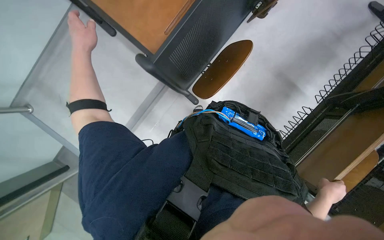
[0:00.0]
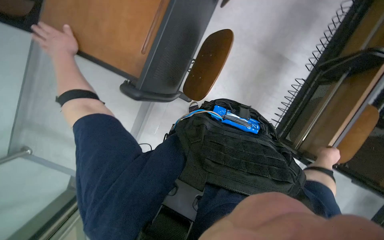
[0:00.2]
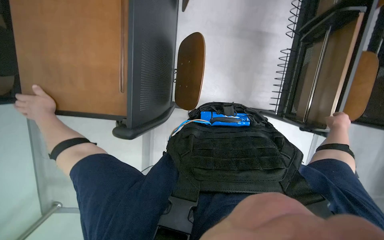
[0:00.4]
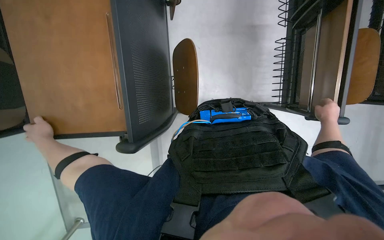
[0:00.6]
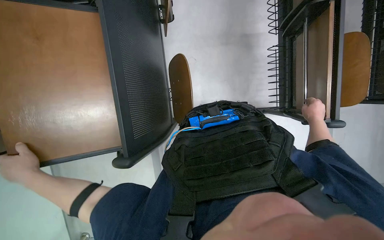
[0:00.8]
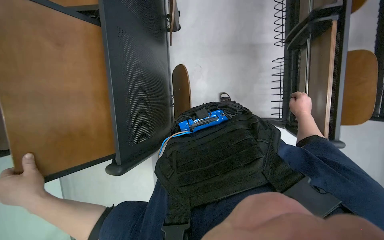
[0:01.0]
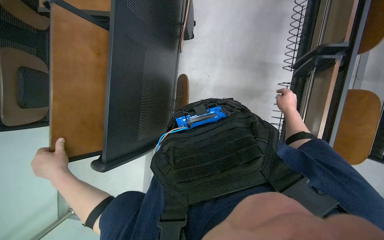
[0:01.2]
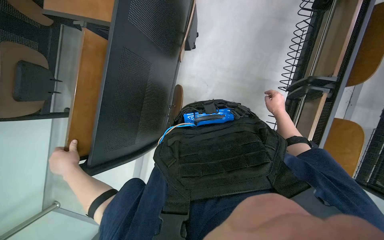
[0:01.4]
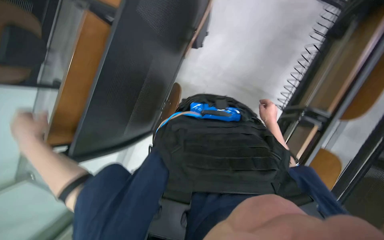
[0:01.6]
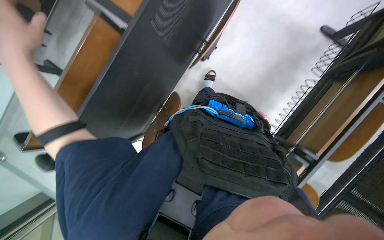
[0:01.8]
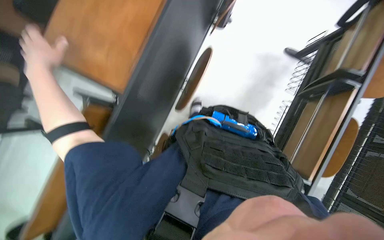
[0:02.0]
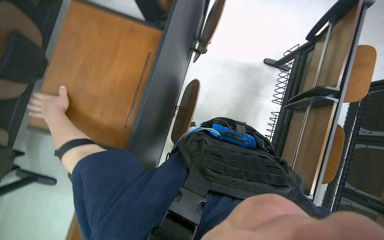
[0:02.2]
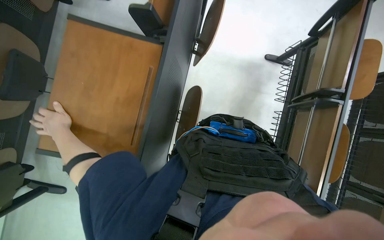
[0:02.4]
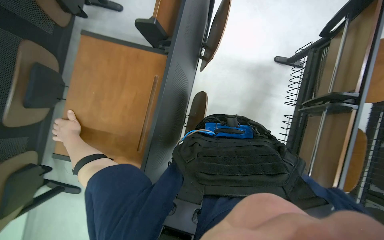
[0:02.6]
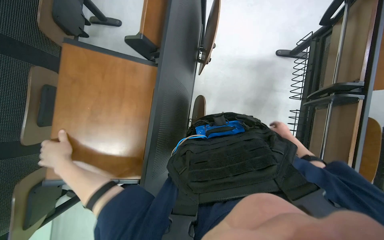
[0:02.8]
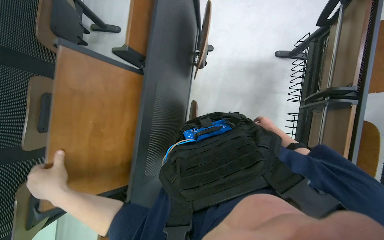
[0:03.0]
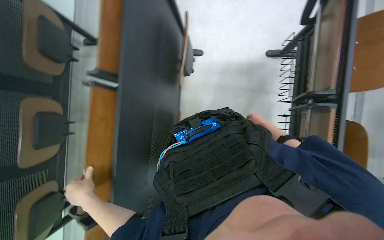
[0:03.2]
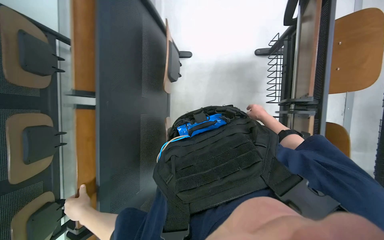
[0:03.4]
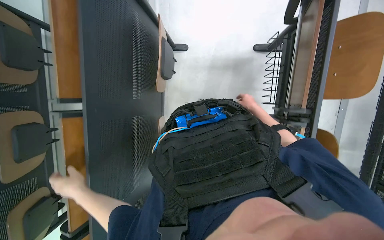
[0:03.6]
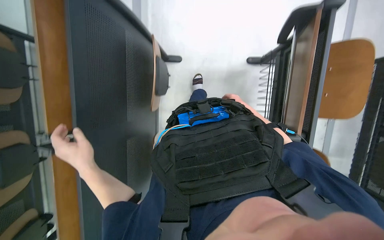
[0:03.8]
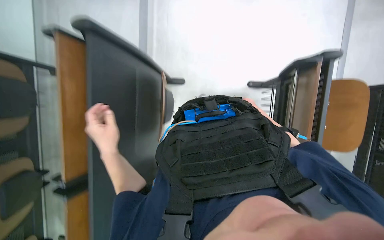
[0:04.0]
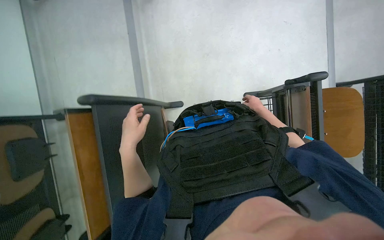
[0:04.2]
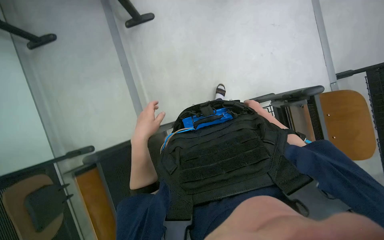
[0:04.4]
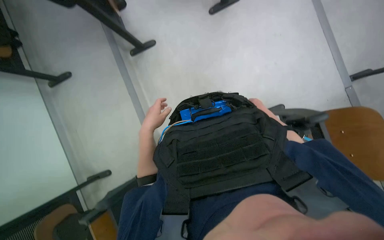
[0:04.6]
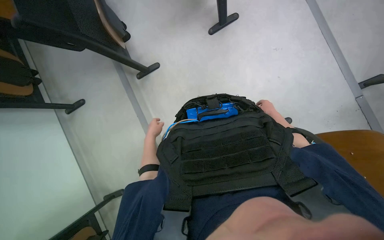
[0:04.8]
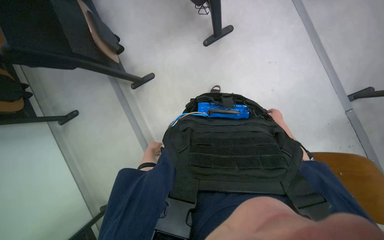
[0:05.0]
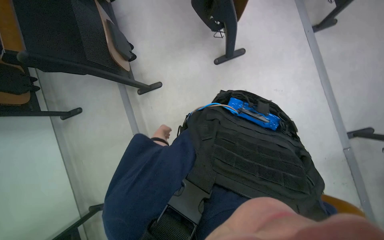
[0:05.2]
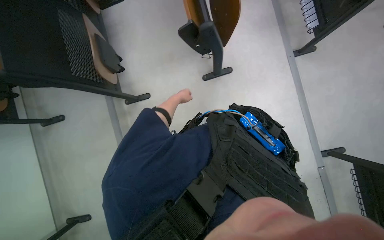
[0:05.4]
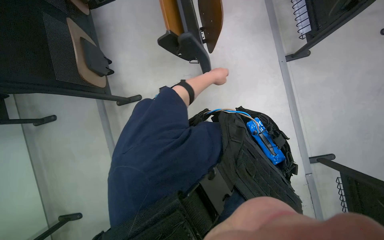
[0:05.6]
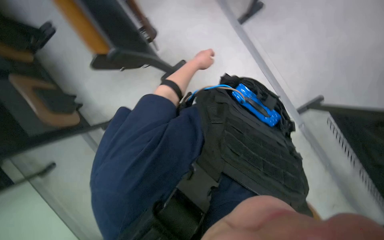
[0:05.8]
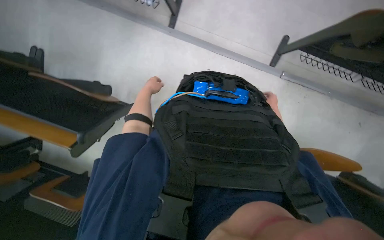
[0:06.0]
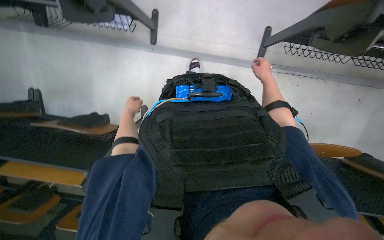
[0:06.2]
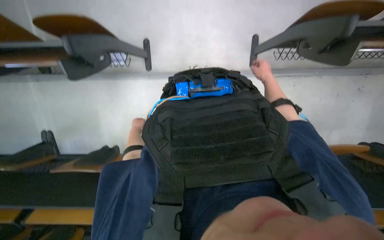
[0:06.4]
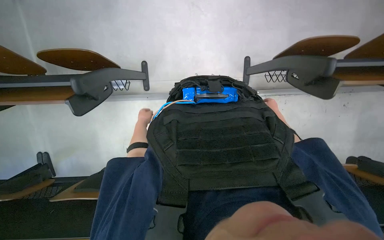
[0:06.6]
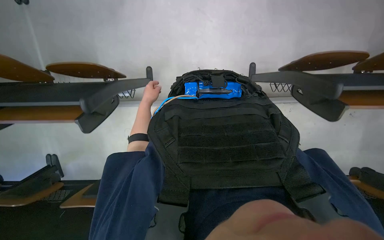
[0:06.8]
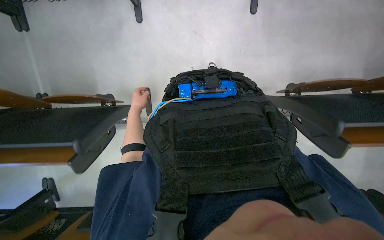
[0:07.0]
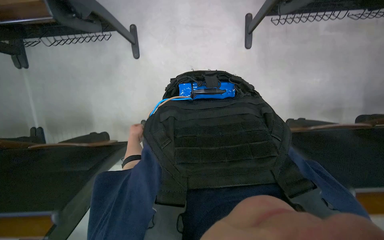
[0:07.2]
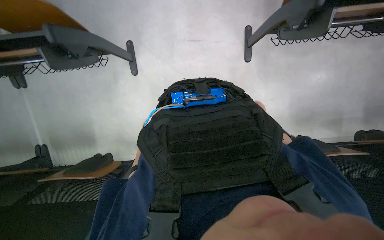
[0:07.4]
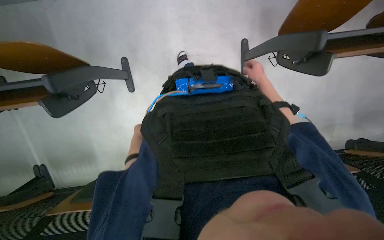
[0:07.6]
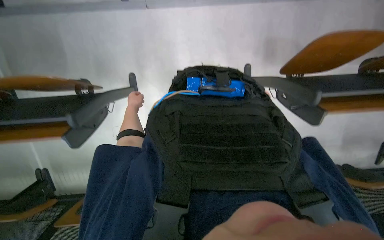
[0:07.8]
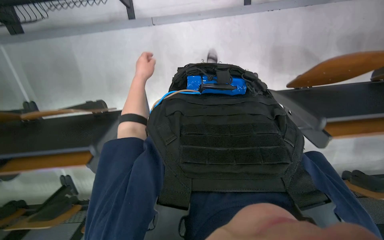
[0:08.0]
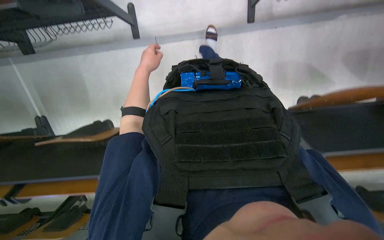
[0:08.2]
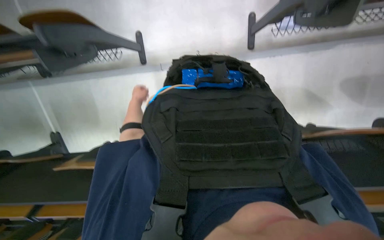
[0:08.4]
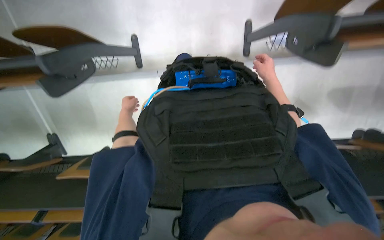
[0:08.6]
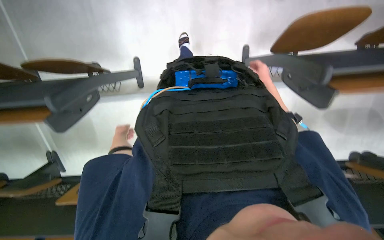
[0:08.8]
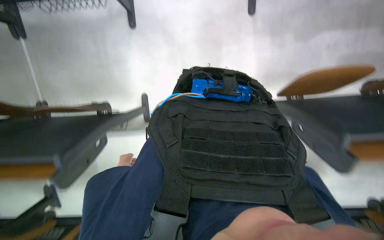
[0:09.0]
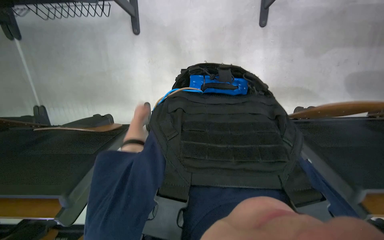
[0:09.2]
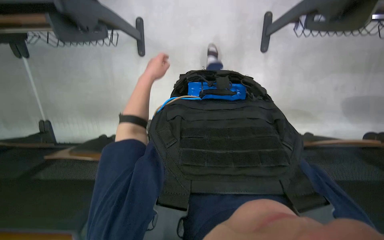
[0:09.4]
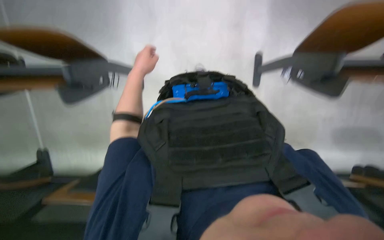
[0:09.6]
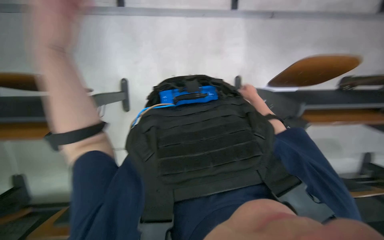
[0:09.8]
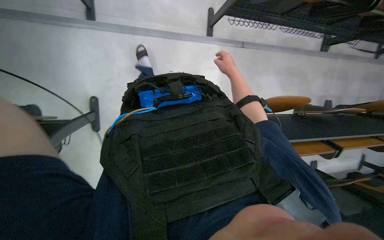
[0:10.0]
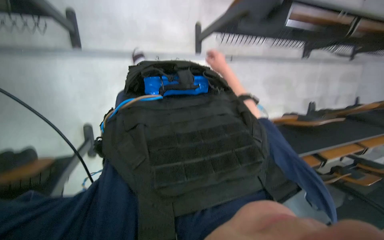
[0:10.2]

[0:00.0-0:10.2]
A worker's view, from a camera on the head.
Job: organizing items.
The whole recording: Arranging chairs and desks. The worker arranges chairs and desks in the room.
0:00.0 to 0:01.4: The camera pitches upward, by approximately 15 degrees. The scene rotates counterclockwise by about 25 degrees.
0:01.4 to 0:03.0: The view tilts approximately 15 degrees upward. The left hand heads nearer to the camera, covering about 20 cm.
0:03.0 to 0:04.4: The camera travels roughly 60 cm.
0:05.8 to 0:07.2: The wearer looks roughly 15 degrees further upward. The scene rotates counterclockwise by roughly 35 degrees.
0:07.2 to 0:08.8: The view tilts about 20 degrees upward.
0:08.8 to 0:10.2: The camera sweeps to the right, by roughly 20 degrees. The view tilts approximately 20 degrees upward.

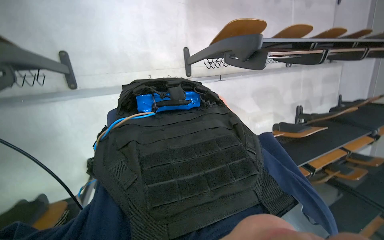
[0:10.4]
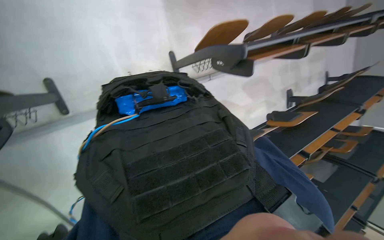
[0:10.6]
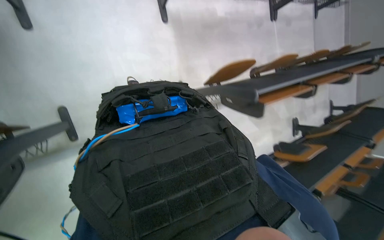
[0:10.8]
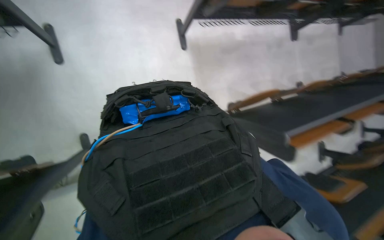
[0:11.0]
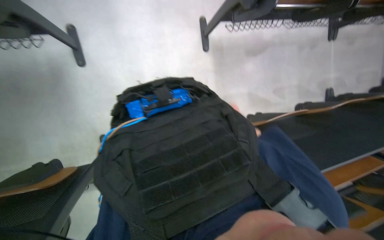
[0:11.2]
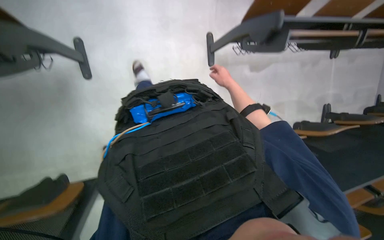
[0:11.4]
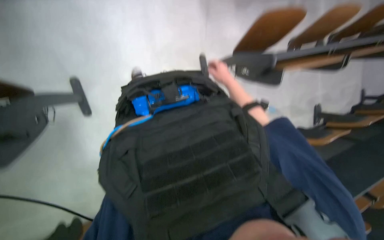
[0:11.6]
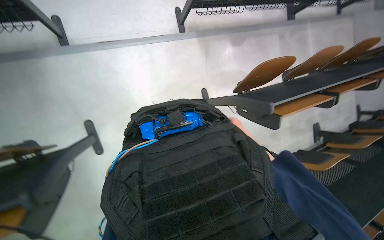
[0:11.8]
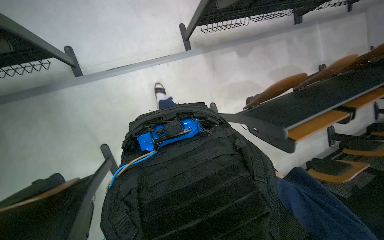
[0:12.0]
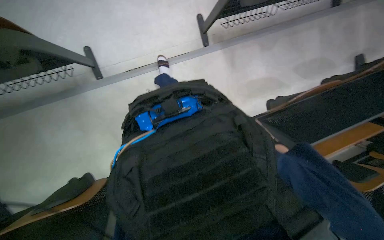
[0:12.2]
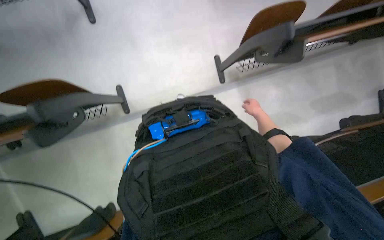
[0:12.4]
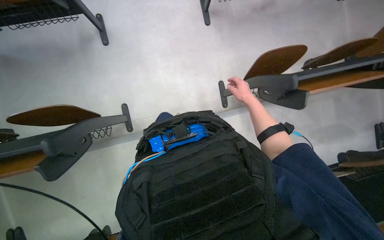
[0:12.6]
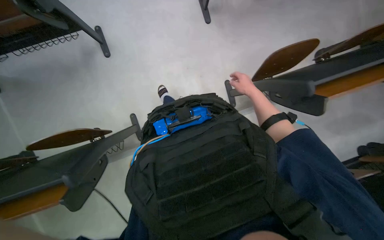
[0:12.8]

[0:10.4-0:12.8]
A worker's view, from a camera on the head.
Job: organizing items.
The whole recording: Arranging chairs and desks. The worker arranges chairs and desks in the room.
0:10.4 to 0:11.6: The view tips upward by approximately 25 degrees.
0:11.6 to 0:12.8: The head travels roughly 50 cm. The view swings some 15 degrees to the left.

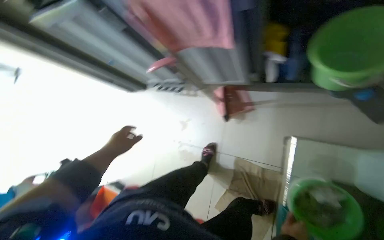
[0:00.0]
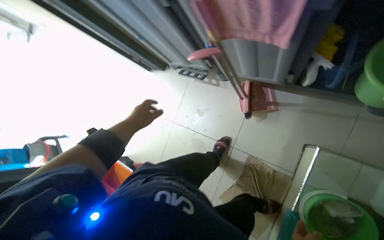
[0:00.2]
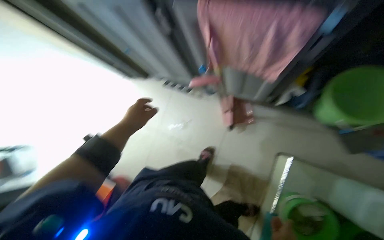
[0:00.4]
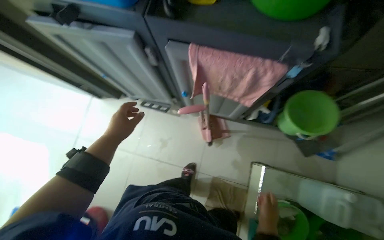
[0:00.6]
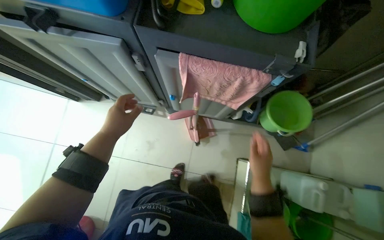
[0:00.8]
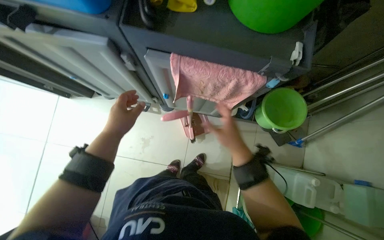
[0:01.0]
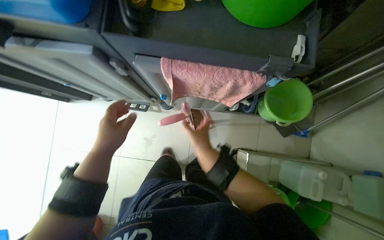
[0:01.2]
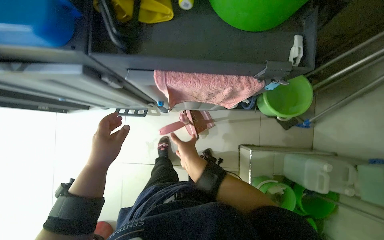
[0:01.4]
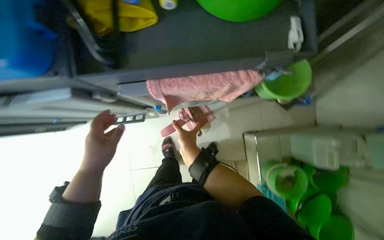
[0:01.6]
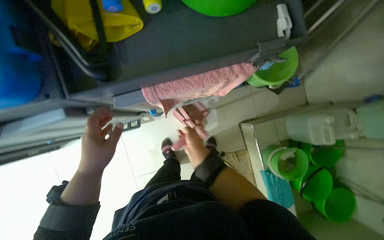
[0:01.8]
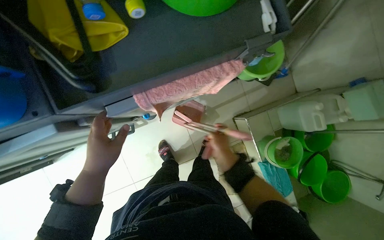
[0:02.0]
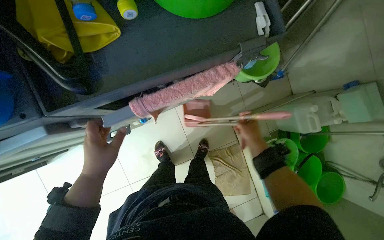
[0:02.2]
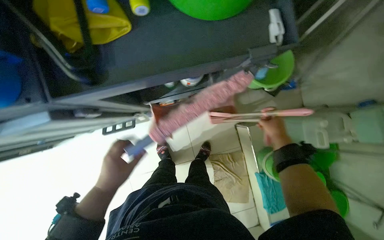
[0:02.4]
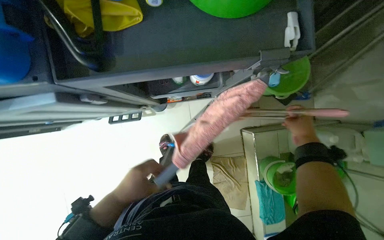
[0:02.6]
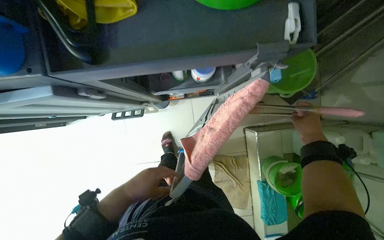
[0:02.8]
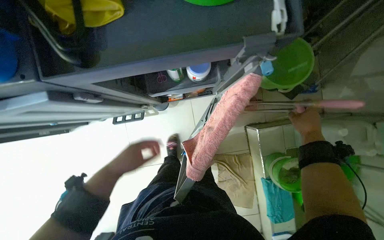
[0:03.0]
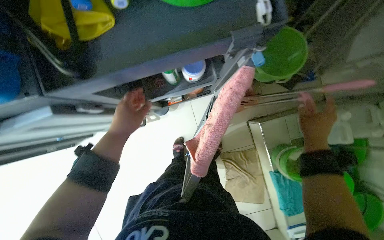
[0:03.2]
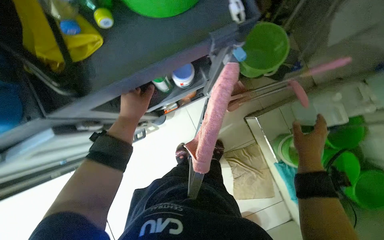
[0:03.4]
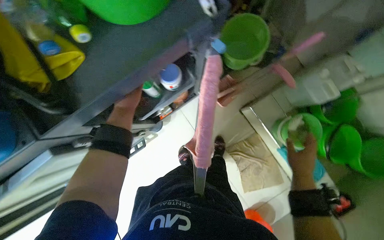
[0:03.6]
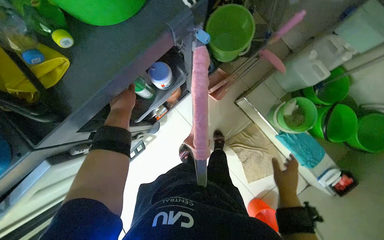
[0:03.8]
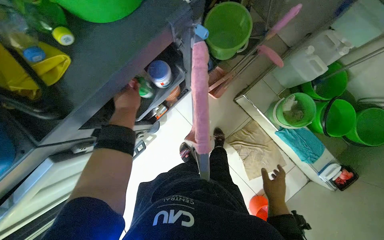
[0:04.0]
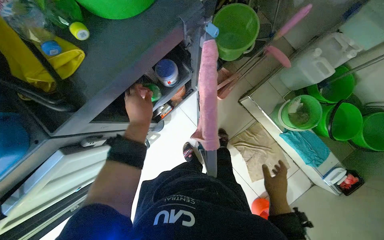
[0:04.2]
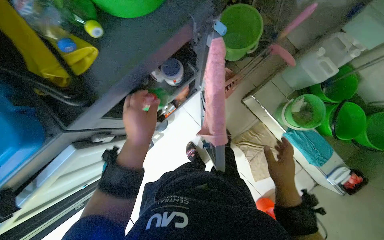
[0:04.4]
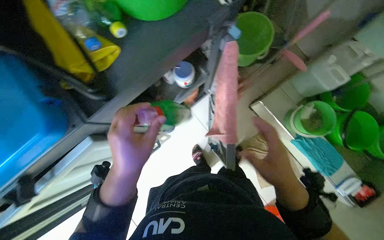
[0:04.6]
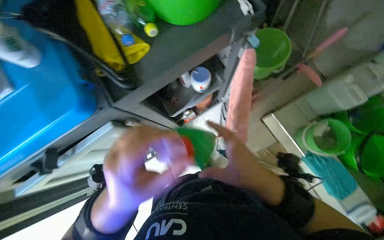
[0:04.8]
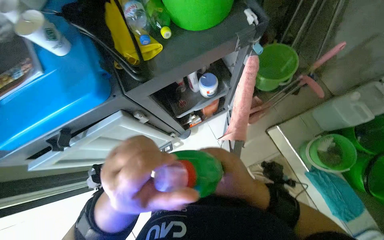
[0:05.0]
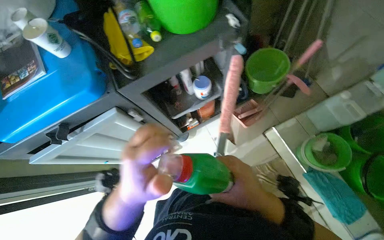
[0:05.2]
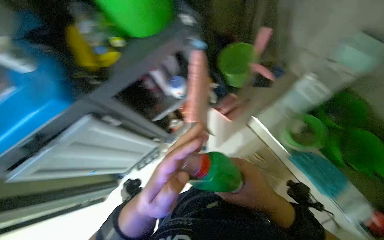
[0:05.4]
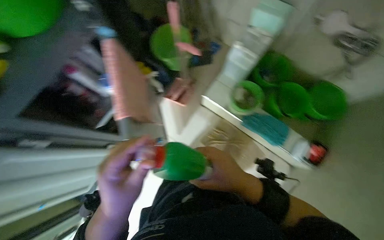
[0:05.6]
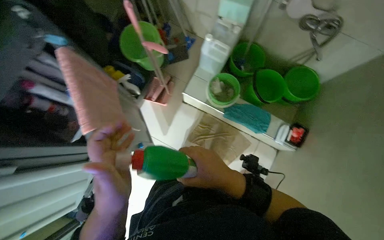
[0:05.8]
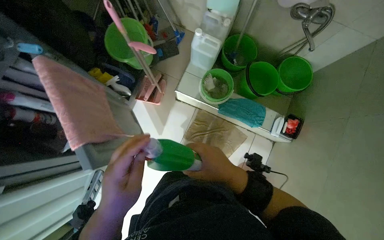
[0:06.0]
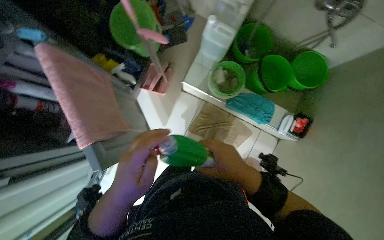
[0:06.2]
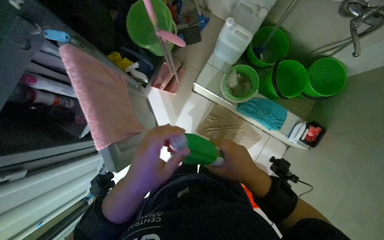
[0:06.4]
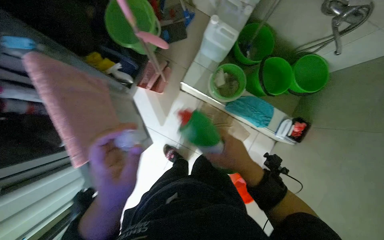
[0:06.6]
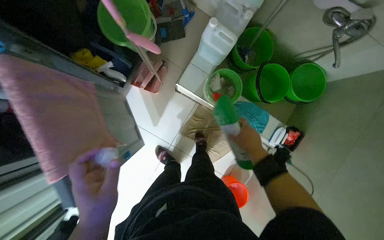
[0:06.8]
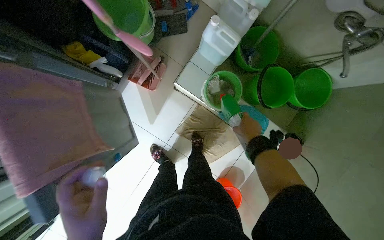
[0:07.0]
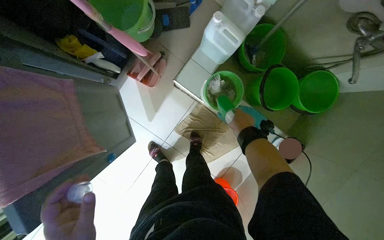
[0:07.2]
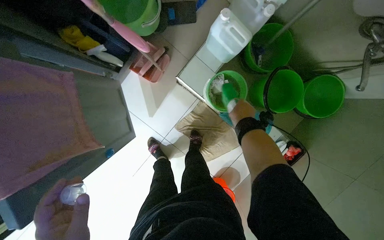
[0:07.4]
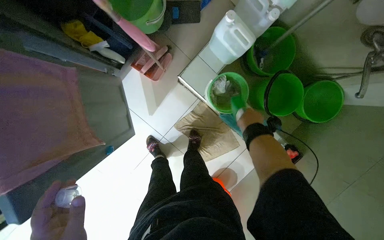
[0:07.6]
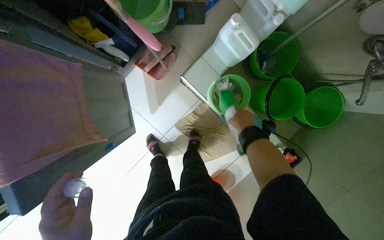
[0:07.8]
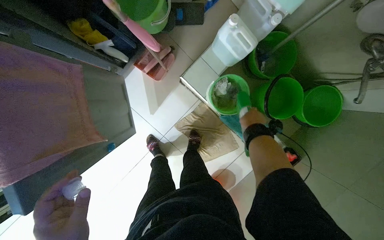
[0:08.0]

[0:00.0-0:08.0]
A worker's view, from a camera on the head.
Job: preparing cleaning supplies.
The whole recording: Preparing cleaning supplies. The worker takes out cleaning solution, pours it into a bucket, and retrieves a cleaning cloth.
0:00.0 to 0:01.6: The wearer's head swings about 25 degrees to the right.
0:01.6 to 0:03.2: The right hand is displaced to the right by some 40 cm. Meanwhile the left hand travels up the picture and to the right by approximately 15 cm.
0:04.8 to 0:06.4: The wearer looks approximately 30 degrees further to the right.
0:06.4 to 0:08.0: The right hand is displaced up the picture, farther from the camera and to the right by approximately 40 cm.
